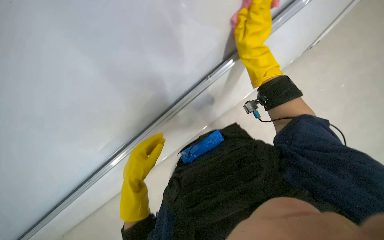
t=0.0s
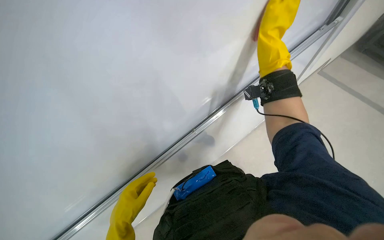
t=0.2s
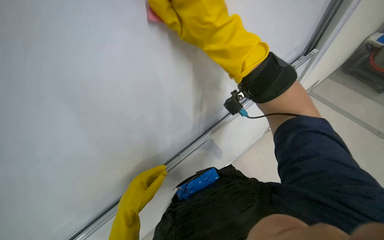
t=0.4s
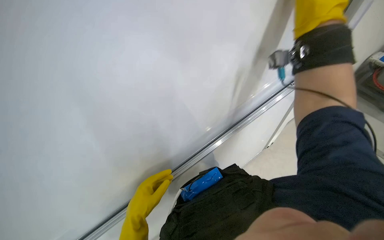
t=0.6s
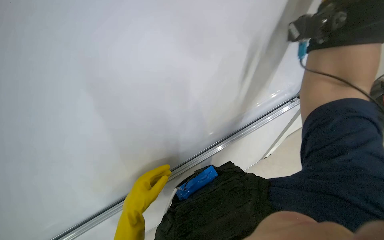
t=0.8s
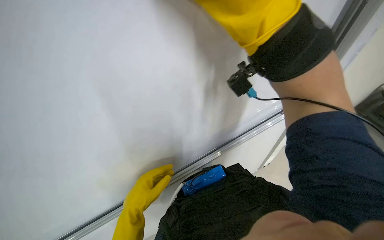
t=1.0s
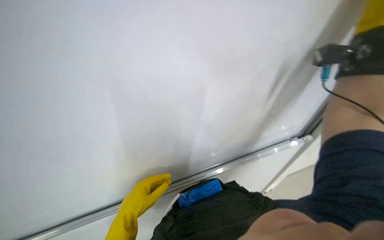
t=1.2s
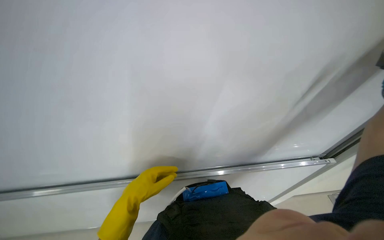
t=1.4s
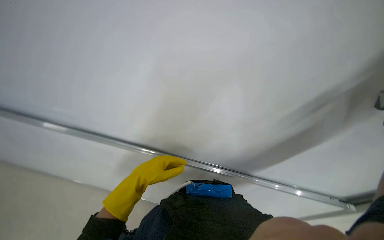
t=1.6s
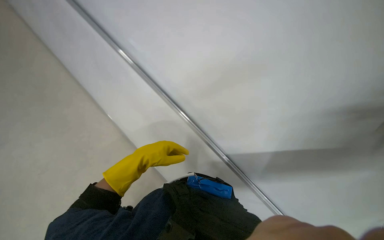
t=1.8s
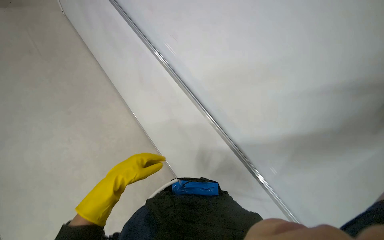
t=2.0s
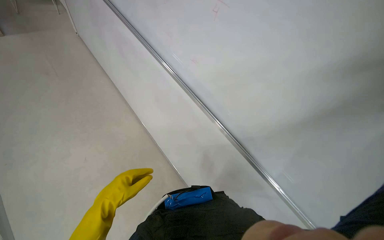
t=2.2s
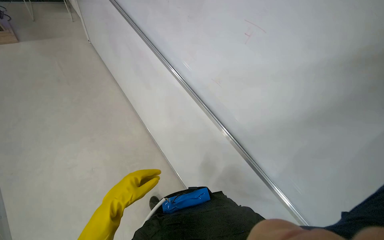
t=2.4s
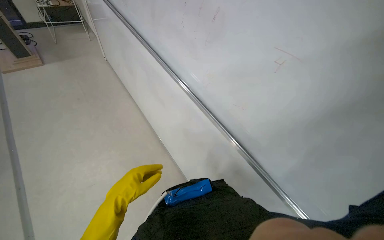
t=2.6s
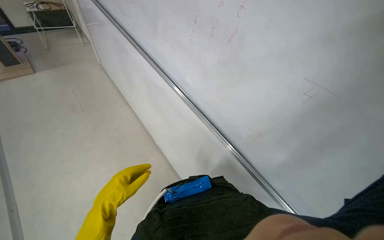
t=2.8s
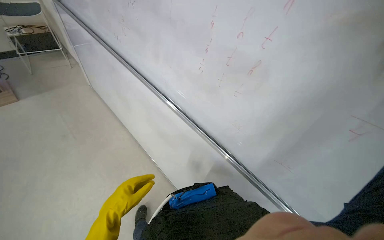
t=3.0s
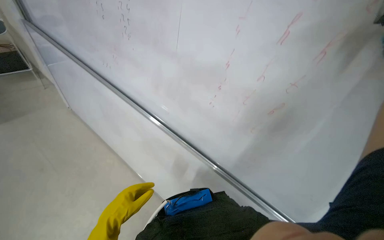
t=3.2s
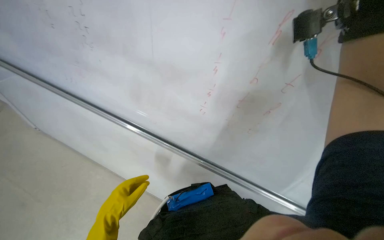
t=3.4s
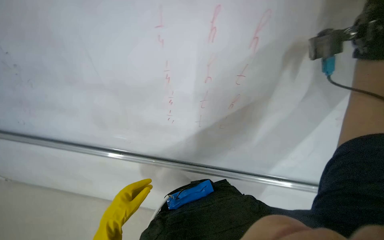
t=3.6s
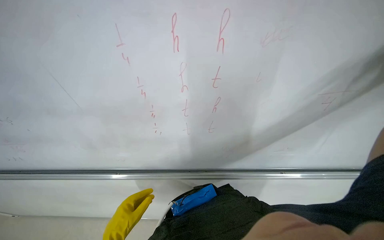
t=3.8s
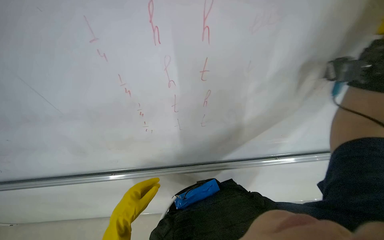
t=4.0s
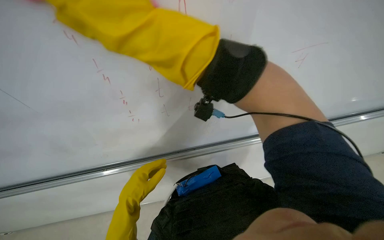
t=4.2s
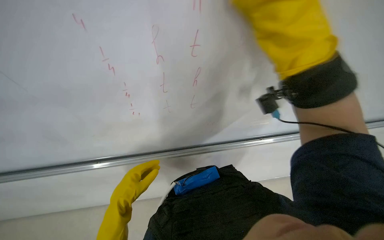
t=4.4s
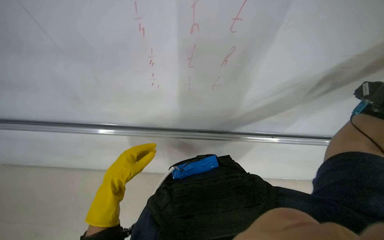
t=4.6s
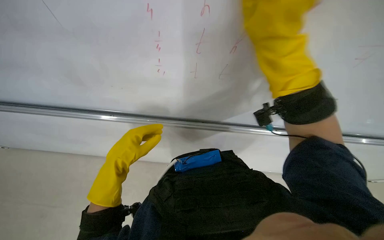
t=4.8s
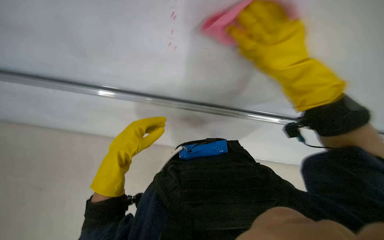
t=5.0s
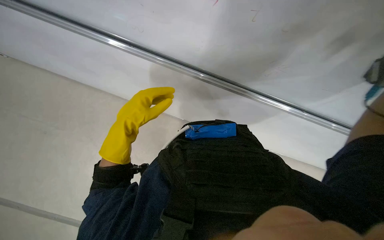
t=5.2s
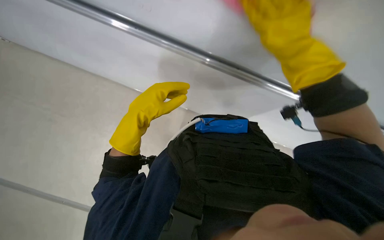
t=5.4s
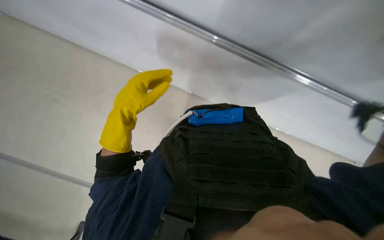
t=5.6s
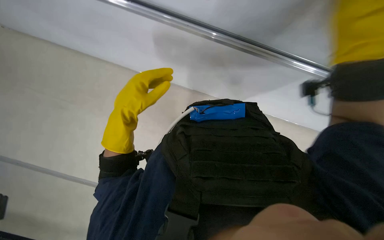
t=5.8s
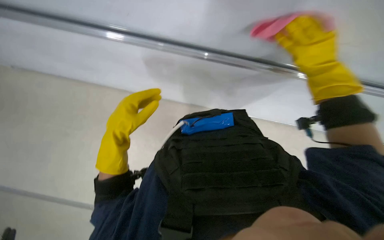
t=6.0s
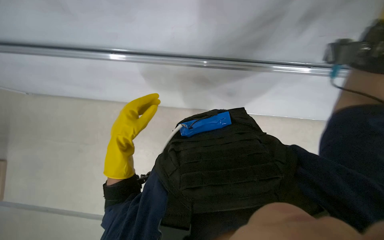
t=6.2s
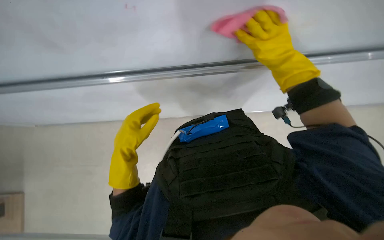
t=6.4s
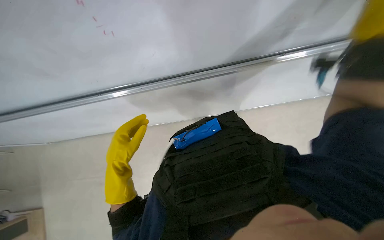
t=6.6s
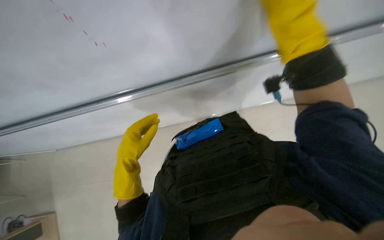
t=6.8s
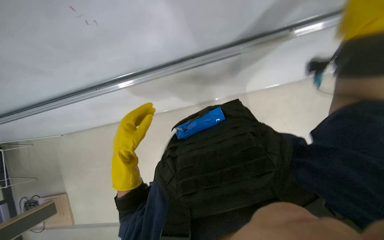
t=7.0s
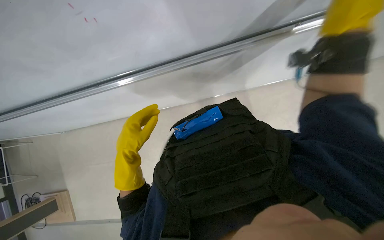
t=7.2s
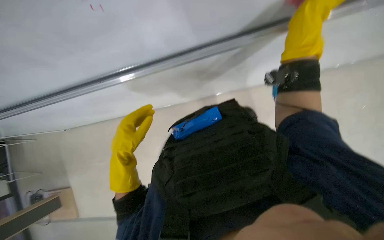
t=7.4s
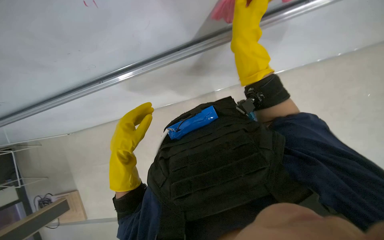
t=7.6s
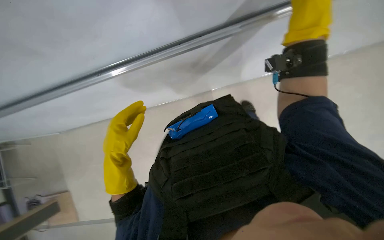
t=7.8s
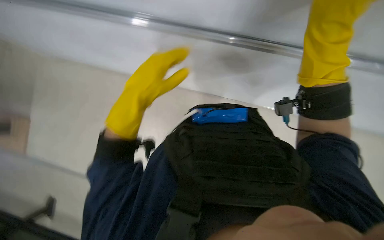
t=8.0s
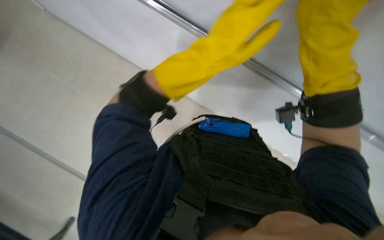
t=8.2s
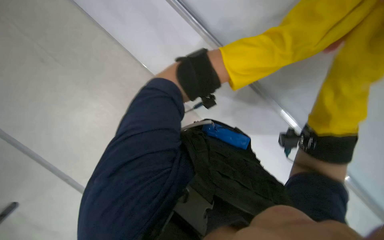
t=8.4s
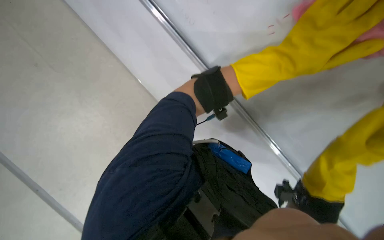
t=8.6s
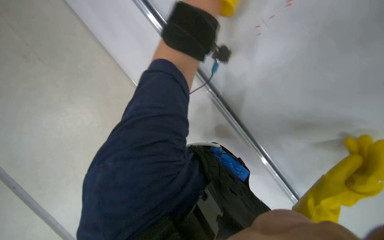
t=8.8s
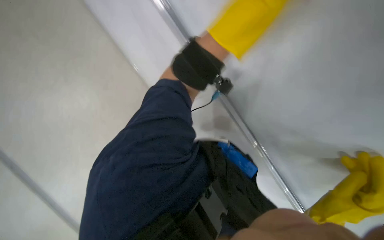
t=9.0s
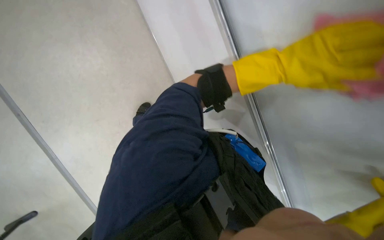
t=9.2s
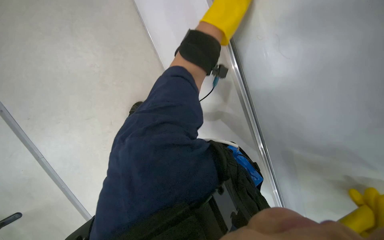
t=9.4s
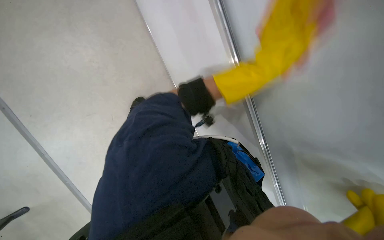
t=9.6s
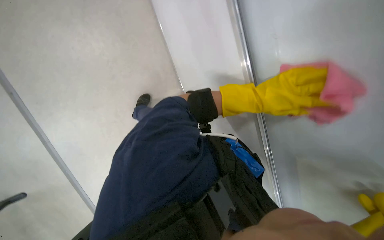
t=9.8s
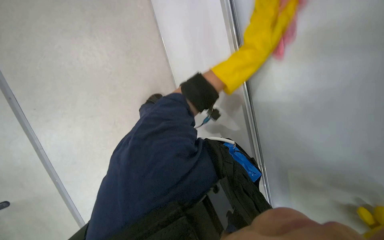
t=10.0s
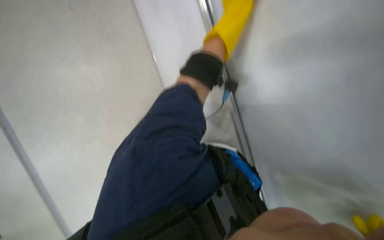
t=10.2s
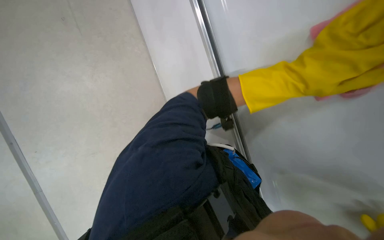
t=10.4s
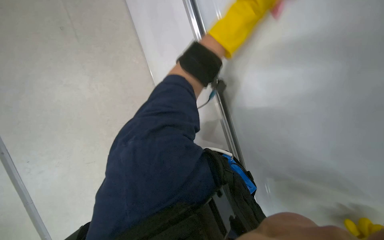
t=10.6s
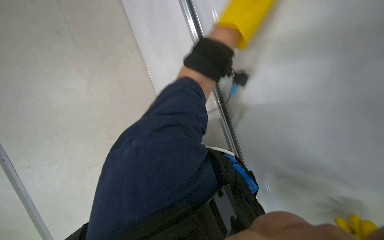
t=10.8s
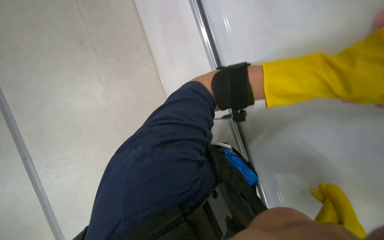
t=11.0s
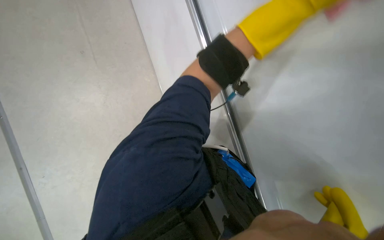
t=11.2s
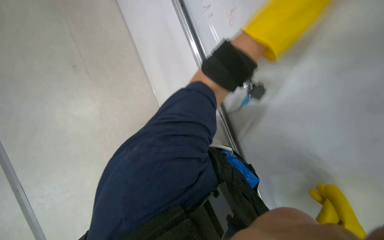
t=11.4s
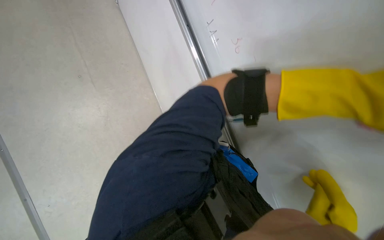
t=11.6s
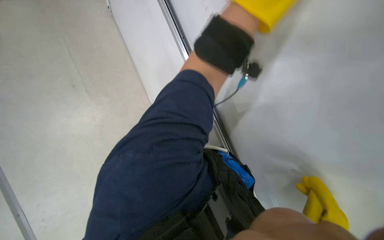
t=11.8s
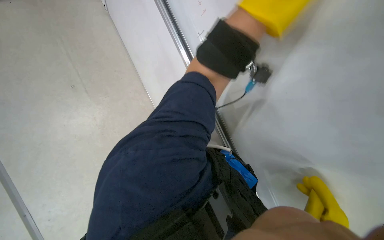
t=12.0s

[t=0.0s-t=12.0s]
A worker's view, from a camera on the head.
Job: wiping surfaces.
The whole recording: Cleaning whiteboard. The worker cleans the whiteboard with a pink cloth.
t=0.0s to t=1.6s: Everything in view rotates about 30 degrees clockwise.
t=1.6s to t=3.0s: The camera pitches upward, by some 15 degrees.
t=3.0s to t=4.4s: The head turns to the right by about 35 degrees.
t=4.4s to t=6.0s: The view tips downward by some 30 degrees.
t=7.6s to t=9.0s: Everything in view rotates about 35 degrees clockwise.
t=9.0s to t=10.4s: The view tilts approximately 15 degrees downward. The left hand heads farther from the camera and to the right, covering roughly 20 cm.
t=10.4s to t=12.0s: The left hand shifts some 15 cm farther from the camera and up the picture.

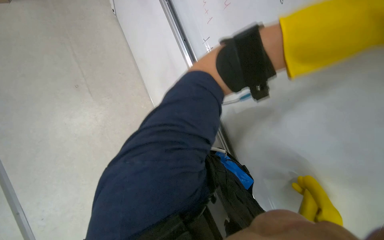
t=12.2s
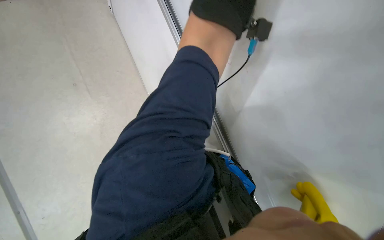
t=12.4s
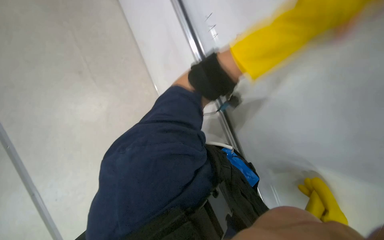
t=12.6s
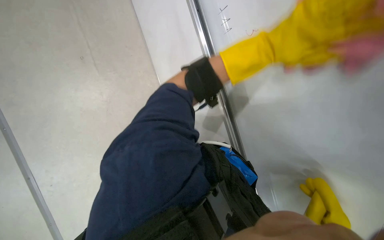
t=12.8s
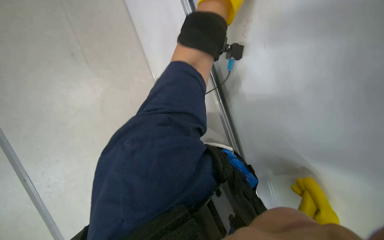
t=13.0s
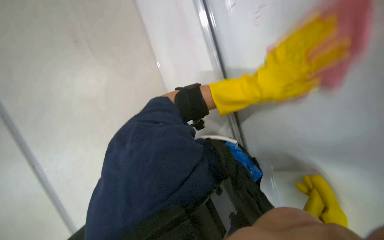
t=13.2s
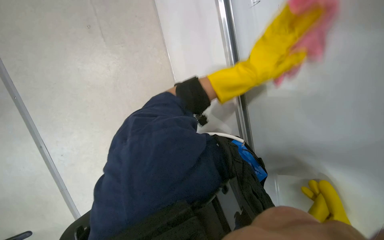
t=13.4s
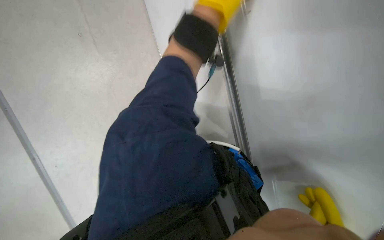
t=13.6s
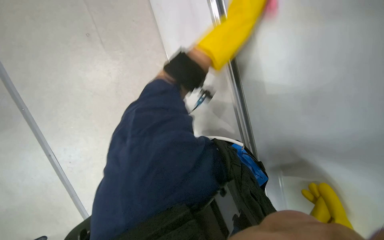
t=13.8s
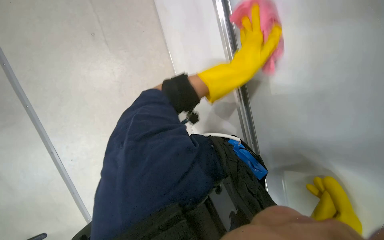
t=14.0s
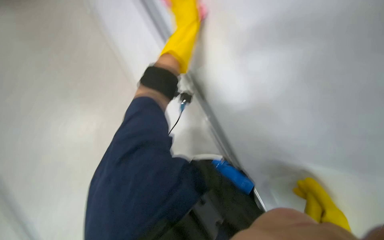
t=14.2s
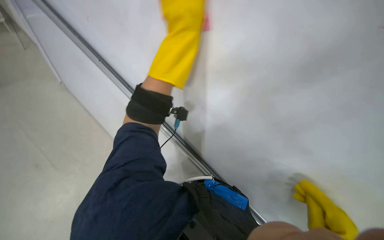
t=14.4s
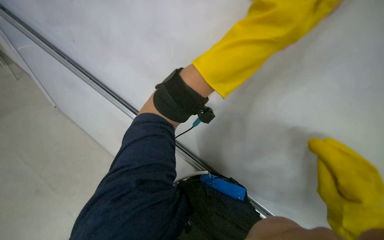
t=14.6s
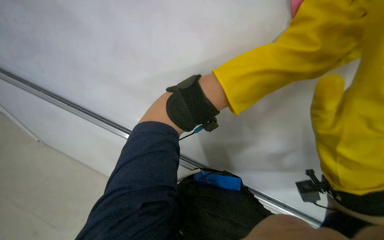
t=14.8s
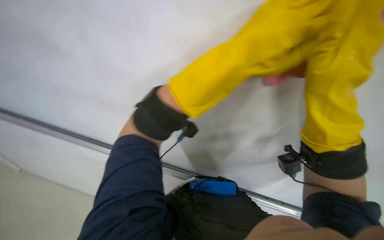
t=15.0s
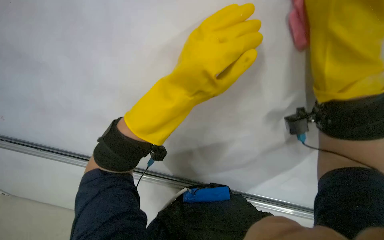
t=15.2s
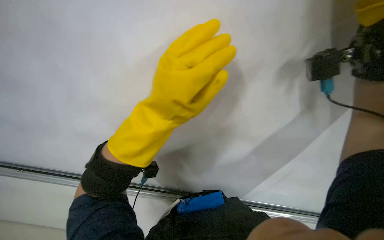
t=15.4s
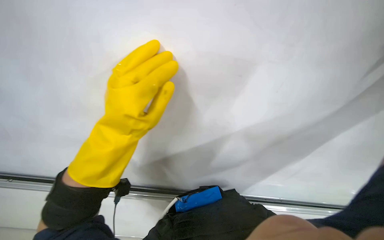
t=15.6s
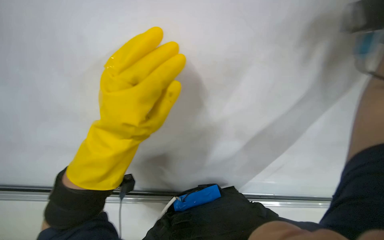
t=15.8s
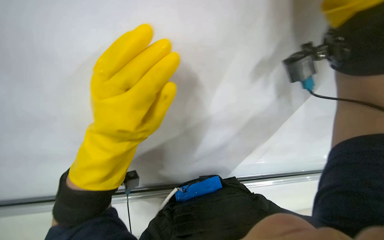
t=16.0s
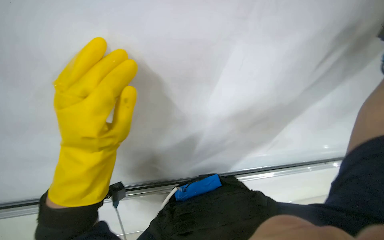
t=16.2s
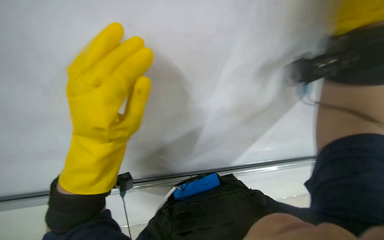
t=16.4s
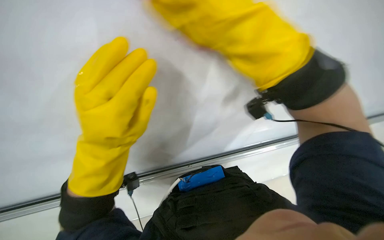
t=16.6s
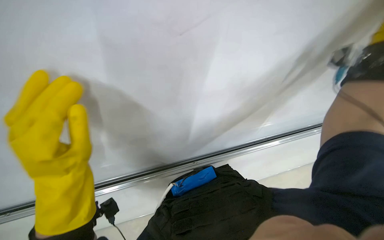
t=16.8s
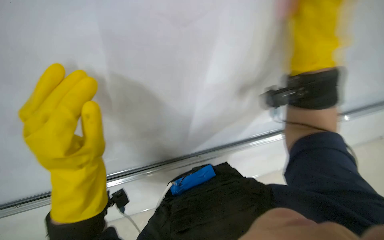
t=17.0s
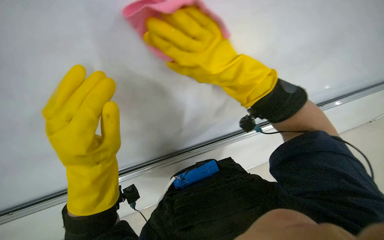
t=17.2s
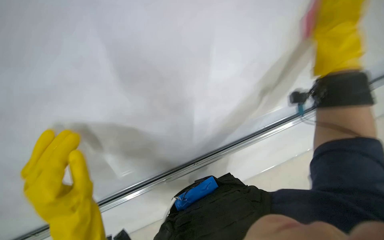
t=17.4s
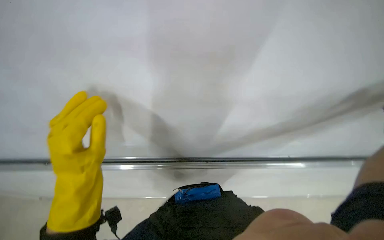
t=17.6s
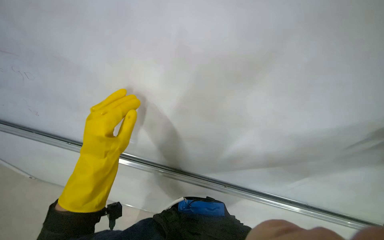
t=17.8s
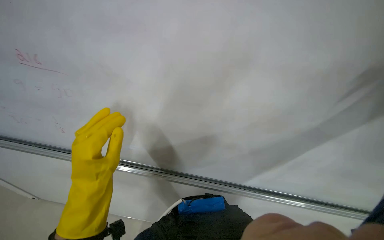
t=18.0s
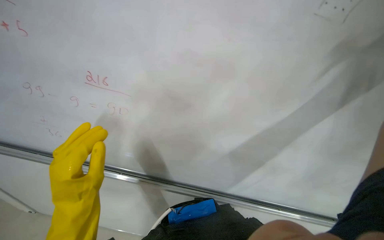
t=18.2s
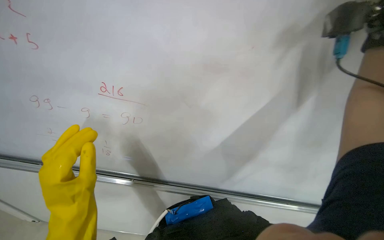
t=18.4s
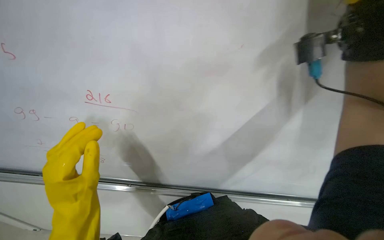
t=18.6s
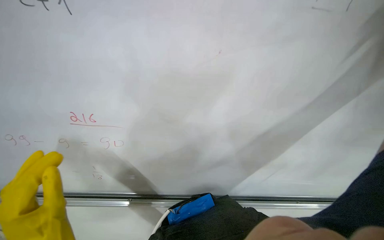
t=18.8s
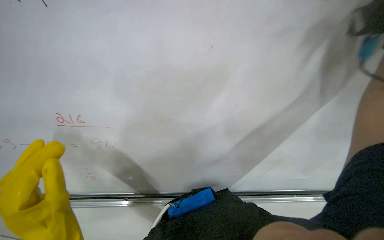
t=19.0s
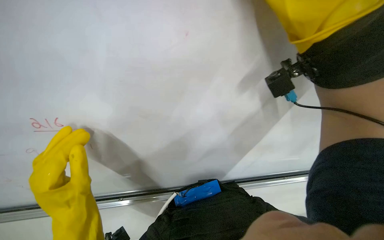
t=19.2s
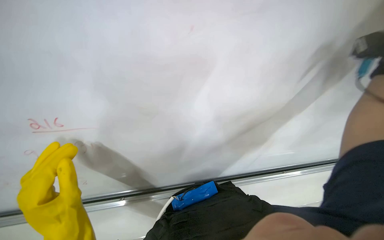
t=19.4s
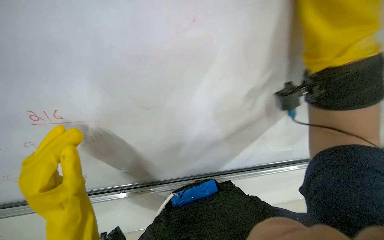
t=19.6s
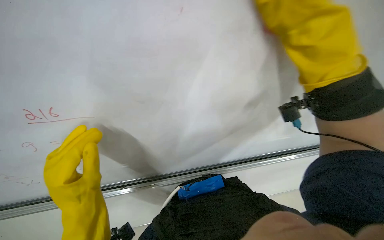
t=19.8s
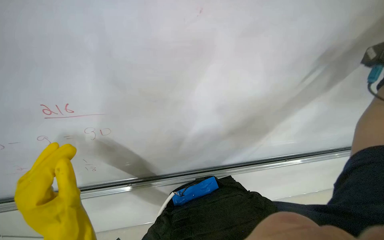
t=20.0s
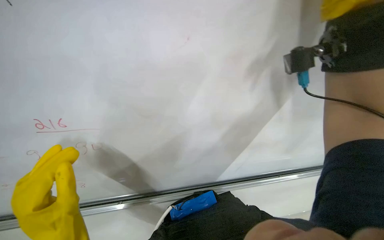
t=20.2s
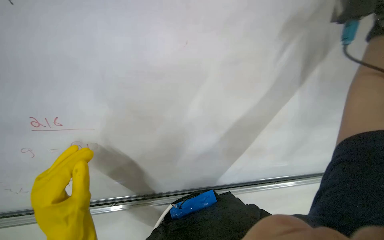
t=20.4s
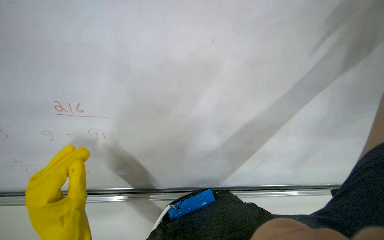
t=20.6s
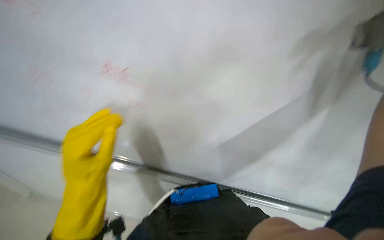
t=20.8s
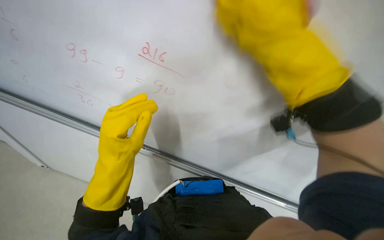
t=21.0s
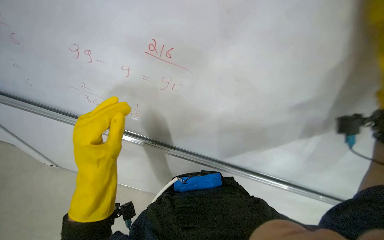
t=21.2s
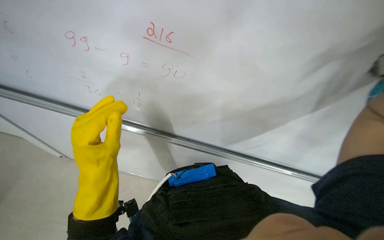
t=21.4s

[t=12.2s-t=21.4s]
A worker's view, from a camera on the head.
Job: wiping surfaces.
The whole recording: Cleaning whiteboard. The worker cleans the whiteboard with a pink cloth.
t=13.8s to t=15.2s: The view swings about 15 degrees to the right.
t=15.2s to t=16.8s: The view tips downward by about 15 degrees. The left hand travels to the left by about 15 cm.
t=16.8s to t=18.4s: The head turns to the right by roughly 25 degrees.
t=19.8s to t=21.4s: The wearer looks approximately 20 degrees further to the left.
